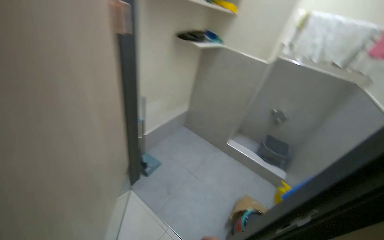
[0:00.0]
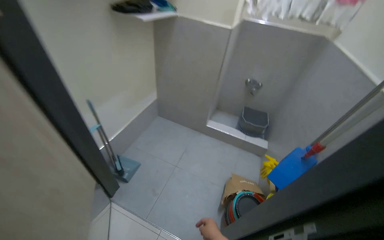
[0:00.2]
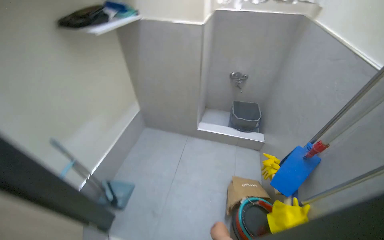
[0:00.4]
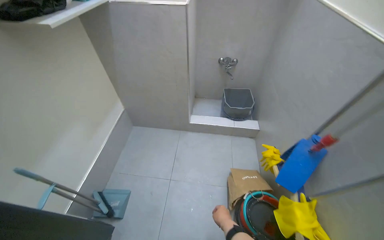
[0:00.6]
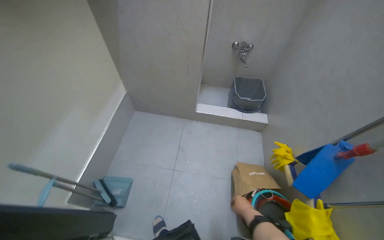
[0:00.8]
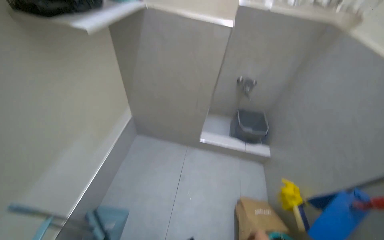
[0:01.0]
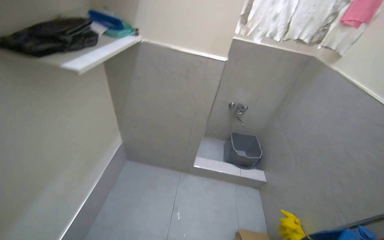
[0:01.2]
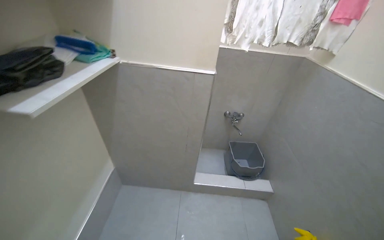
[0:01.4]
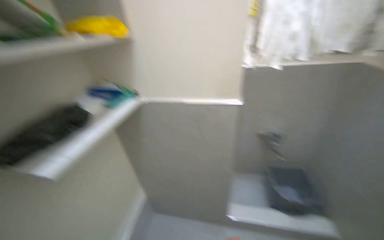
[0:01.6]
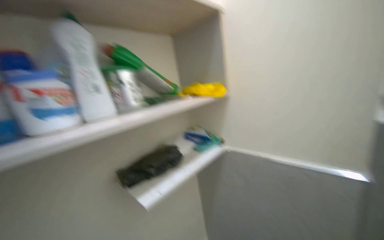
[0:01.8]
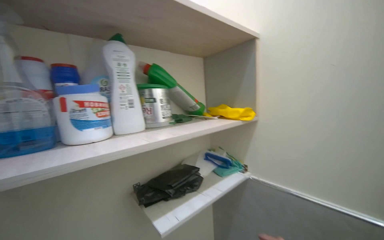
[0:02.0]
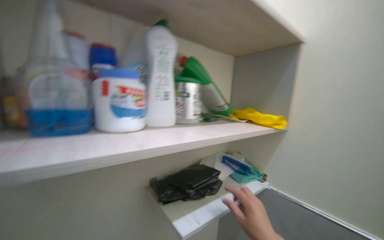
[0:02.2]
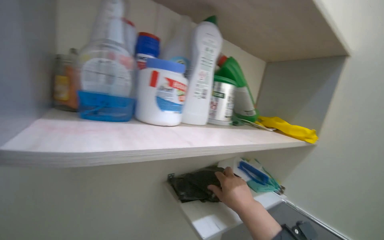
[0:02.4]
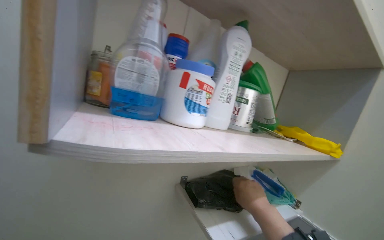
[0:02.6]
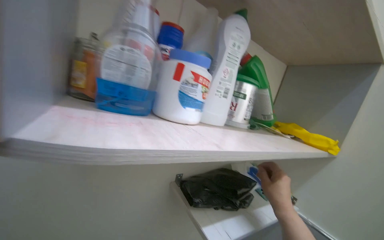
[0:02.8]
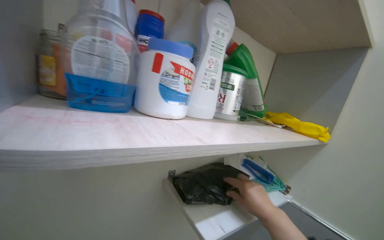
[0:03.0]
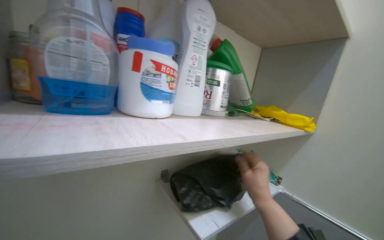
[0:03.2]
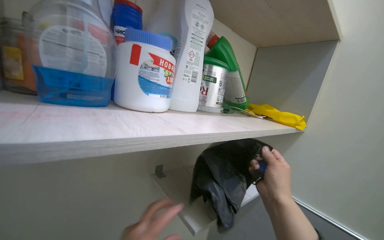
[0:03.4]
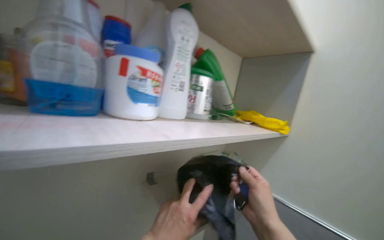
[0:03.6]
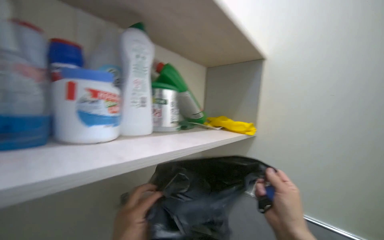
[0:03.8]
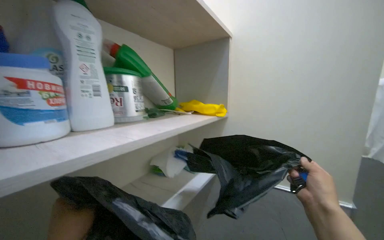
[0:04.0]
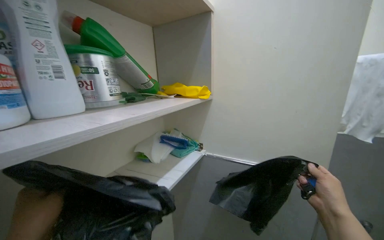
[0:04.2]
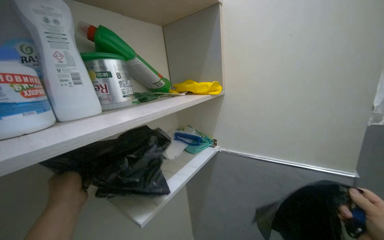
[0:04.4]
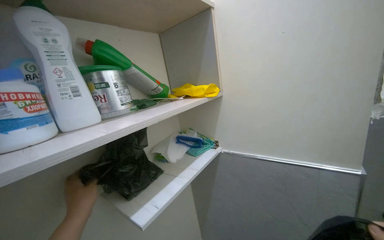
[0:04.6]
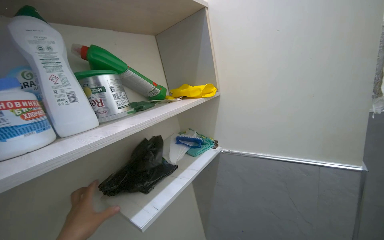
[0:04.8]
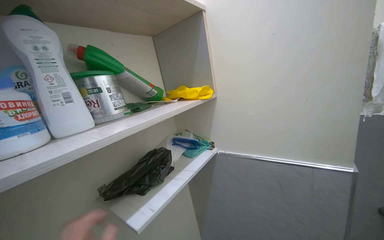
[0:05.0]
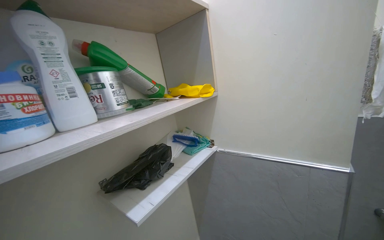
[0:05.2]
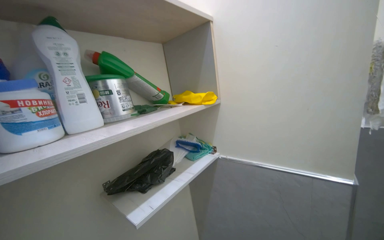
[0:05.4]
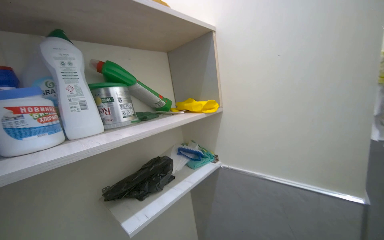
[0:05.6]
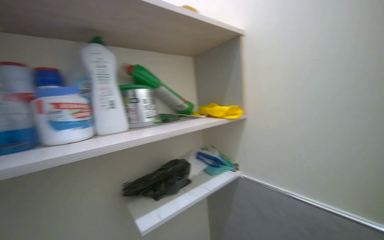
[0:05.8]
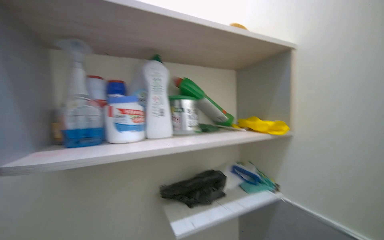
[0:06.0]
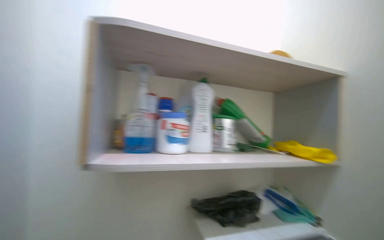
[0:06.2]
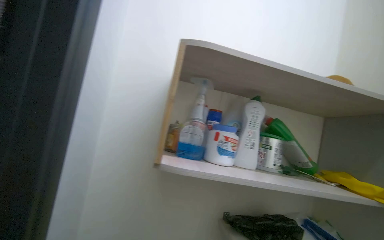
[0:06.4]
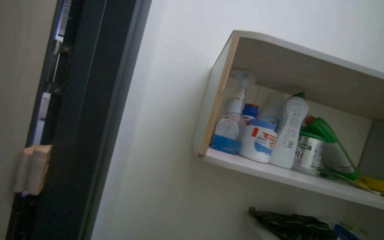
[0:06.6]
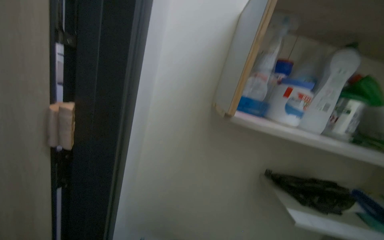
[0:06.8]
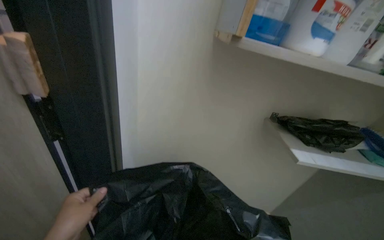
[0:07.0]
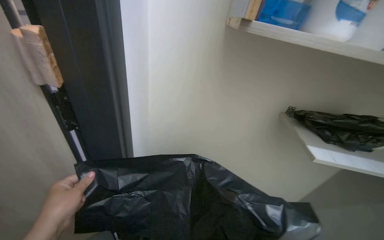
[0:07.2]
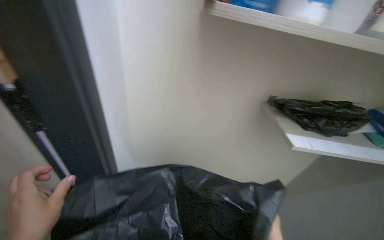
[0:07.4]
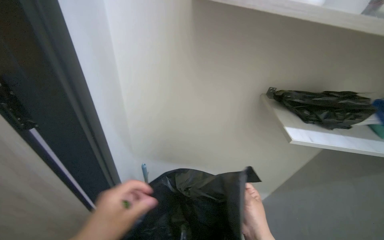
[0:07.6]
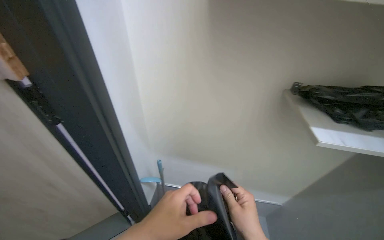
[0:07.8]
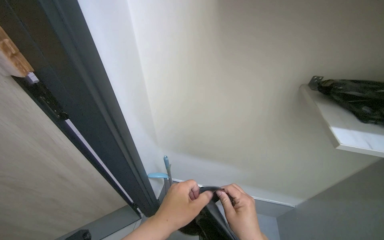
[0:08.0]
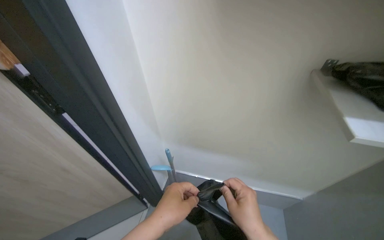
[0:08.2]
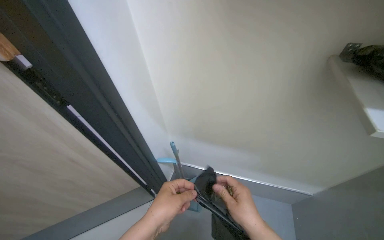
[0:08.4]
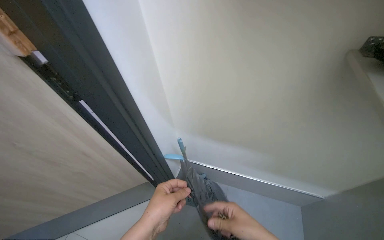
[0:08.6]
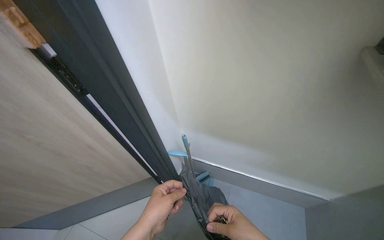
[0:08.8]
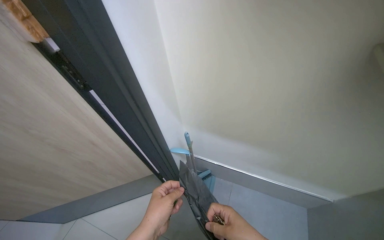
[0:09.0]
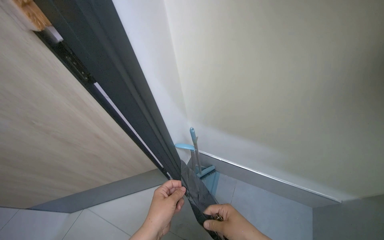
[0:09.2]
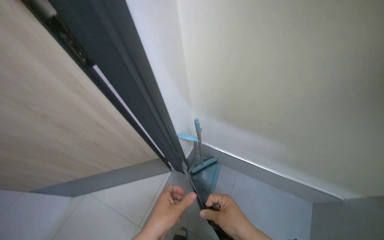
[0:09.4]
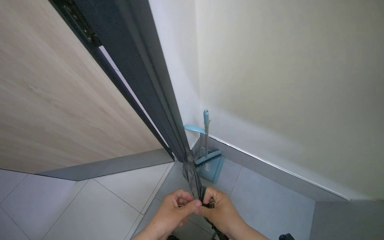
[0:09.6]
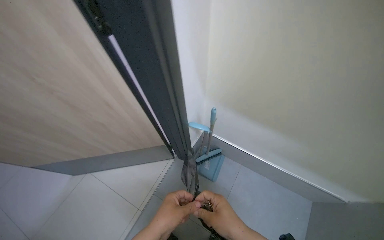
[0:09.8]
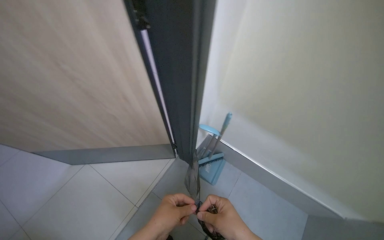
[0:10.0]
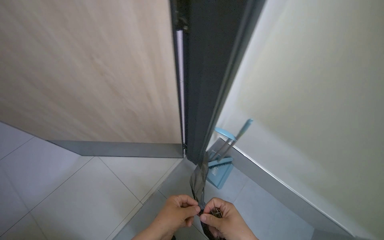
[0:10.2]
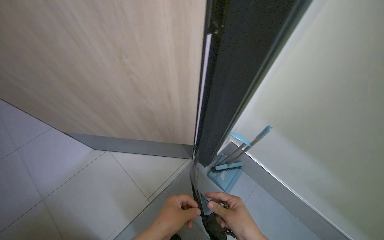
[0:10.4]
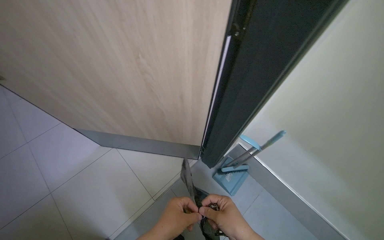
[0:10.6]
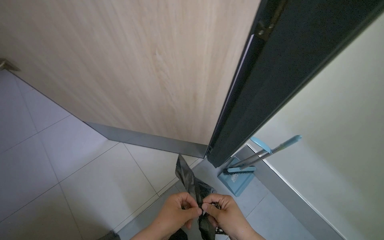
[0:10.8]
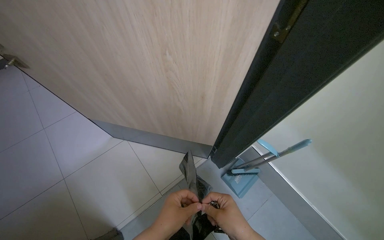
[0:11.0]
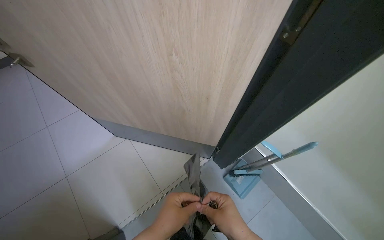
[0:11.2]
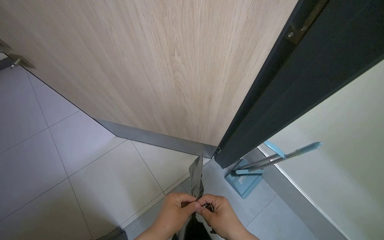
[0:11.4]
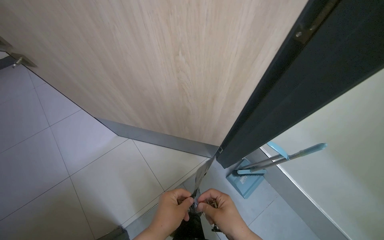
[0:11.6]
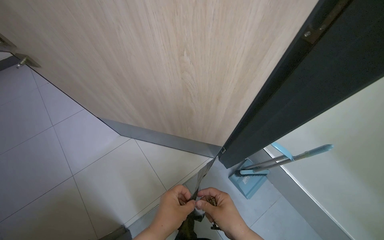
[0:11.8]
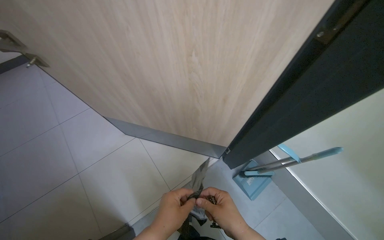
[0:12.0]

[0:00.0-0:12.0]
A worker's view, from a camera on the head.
Job: managing trash.
The whole recording: Preparing trash bags for use. The worker takes a black trash bag from a shelf, unfolds it, and places items inside.
0:00.0 to 0:01.6: The wearer moves approximately 1 m. The head rotates roughly 35 degrees to the right.
0:01.6 to 0:03.0: The wearer looks some 35 degrees further to the left.
0:03.0 to 0:04.4: The head turns to the right by about 25 degrees.
0:04.4 to 0:06.0: The view pans to the left by roughly 30 degrees.
0:06.0 to 0:07.6: The head turns to the left by roughly 30 degrees. The camera pitches downward, by some 25 degrees.
0:07.6 to 0:09.0: The view pans to the left by some 25 degrees.

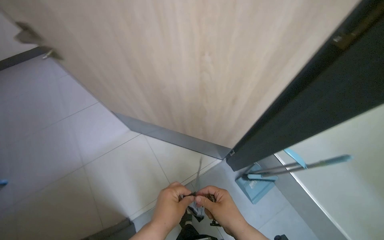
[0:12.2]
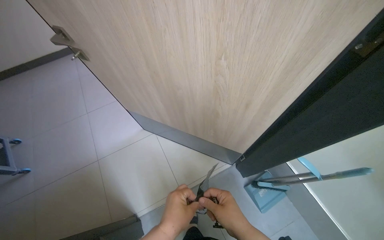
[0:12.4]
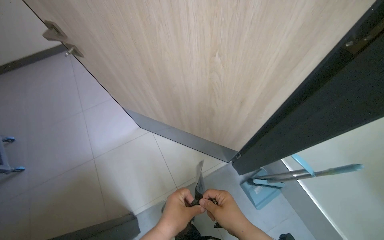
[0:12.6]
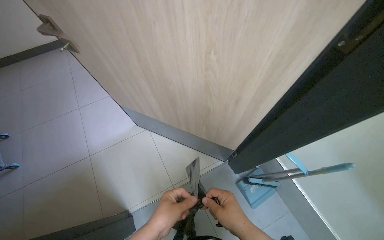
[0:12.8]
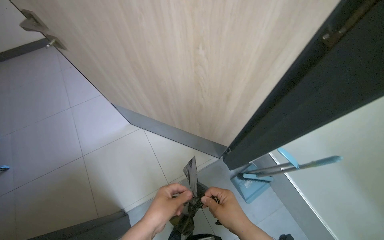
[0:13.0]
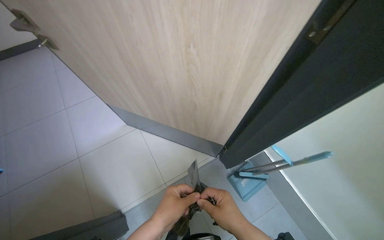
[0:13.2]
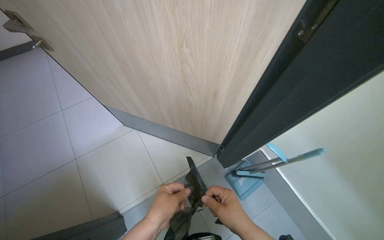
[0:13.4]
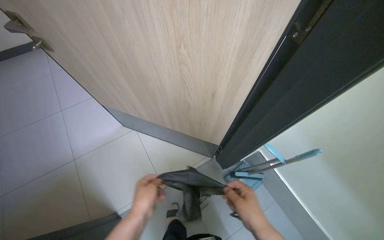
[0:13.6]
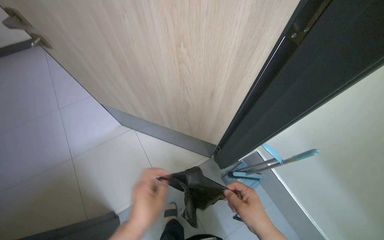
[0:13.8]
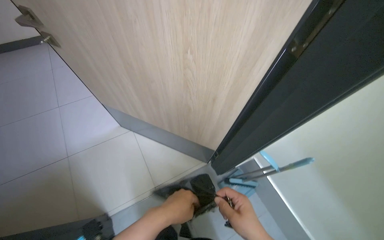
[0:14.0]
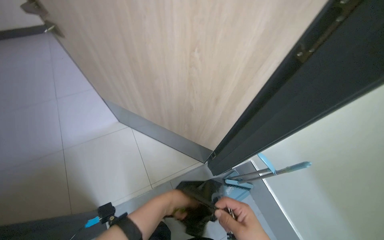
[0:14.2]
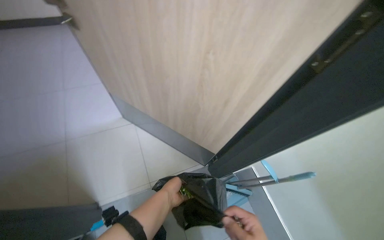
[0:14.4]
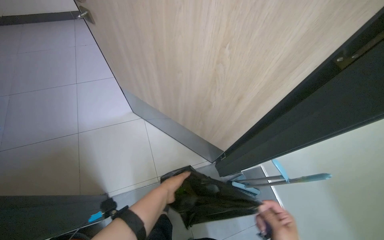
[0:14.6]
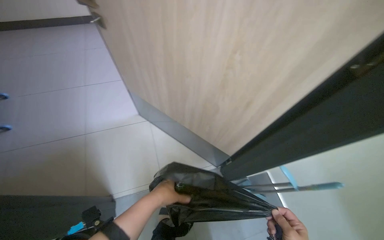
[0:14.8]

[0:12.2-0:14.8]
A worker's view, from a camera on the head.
Job: managing trash.
The whole recording: Preparing trash bags for use. The worker takes a black trash bag from a shelf, unfolds it, and places items inside.
0:12.2 to 0:13.4: The hands are busy where they are.

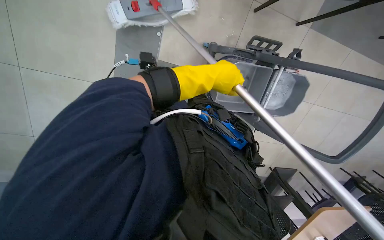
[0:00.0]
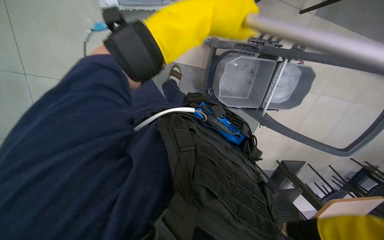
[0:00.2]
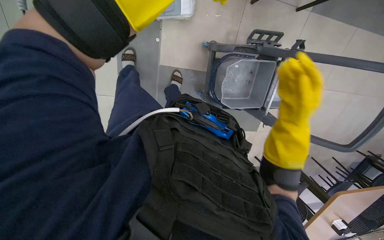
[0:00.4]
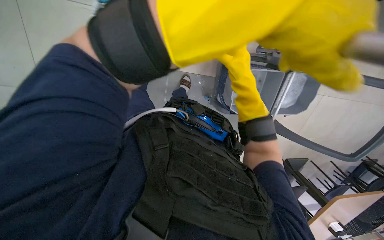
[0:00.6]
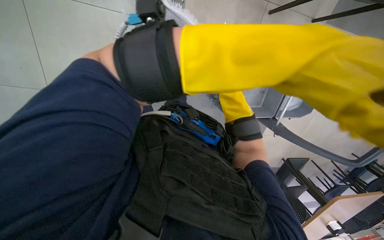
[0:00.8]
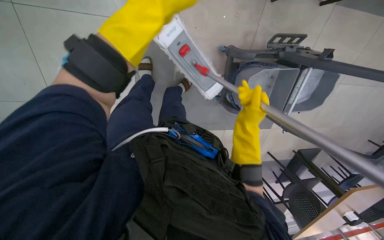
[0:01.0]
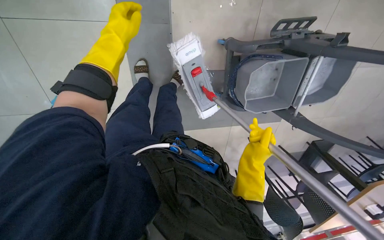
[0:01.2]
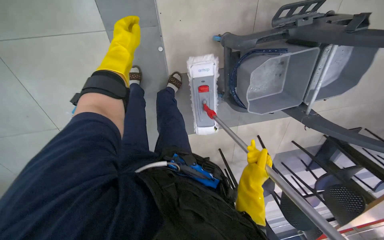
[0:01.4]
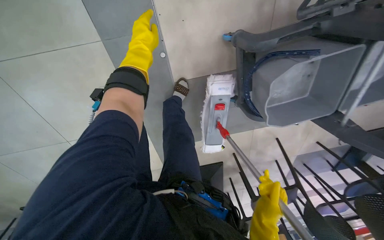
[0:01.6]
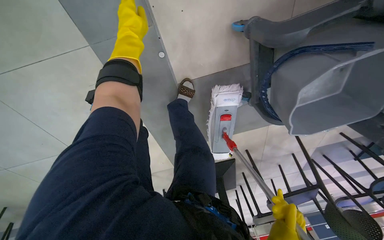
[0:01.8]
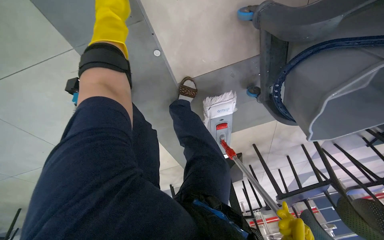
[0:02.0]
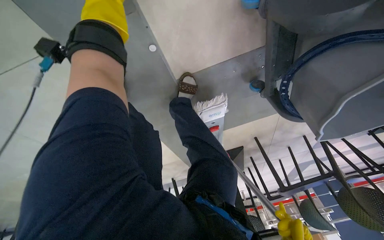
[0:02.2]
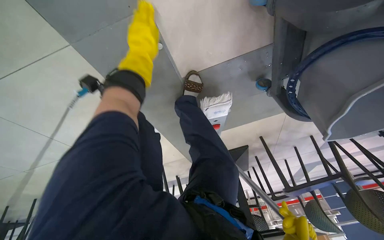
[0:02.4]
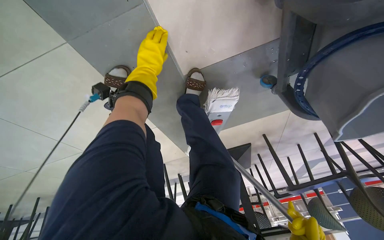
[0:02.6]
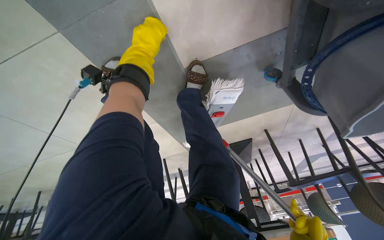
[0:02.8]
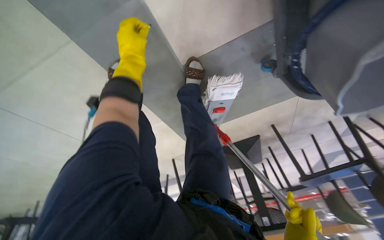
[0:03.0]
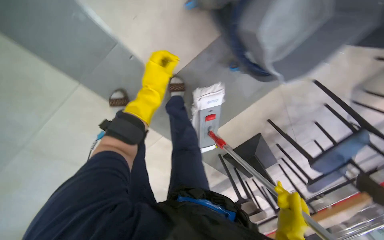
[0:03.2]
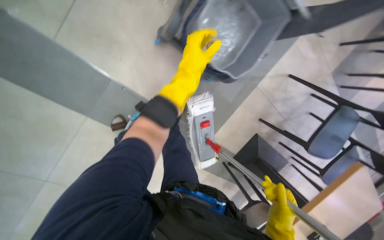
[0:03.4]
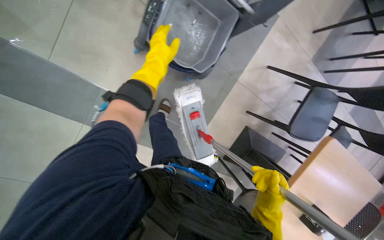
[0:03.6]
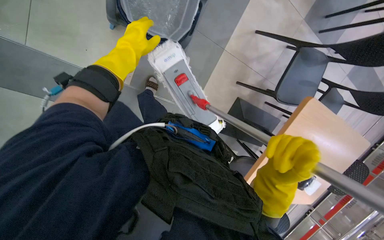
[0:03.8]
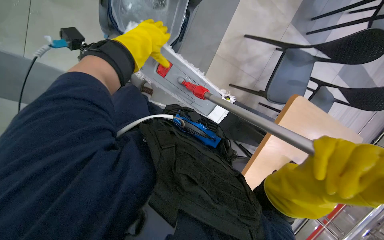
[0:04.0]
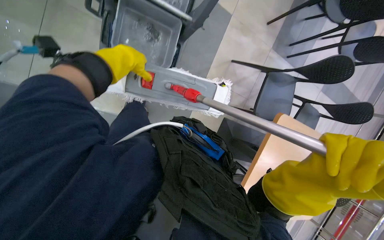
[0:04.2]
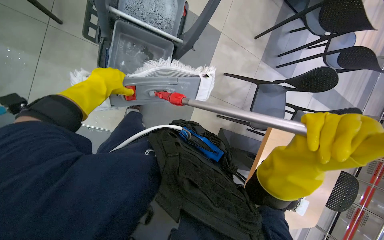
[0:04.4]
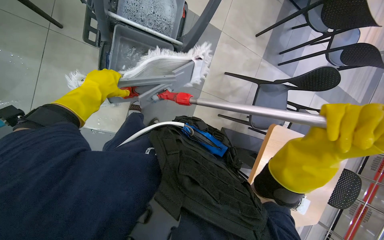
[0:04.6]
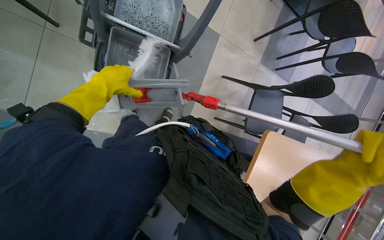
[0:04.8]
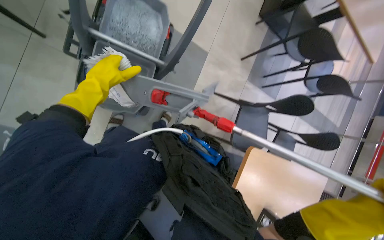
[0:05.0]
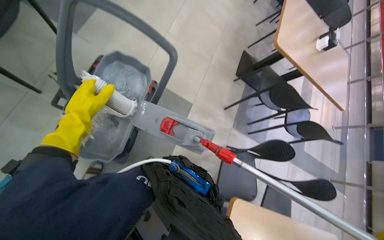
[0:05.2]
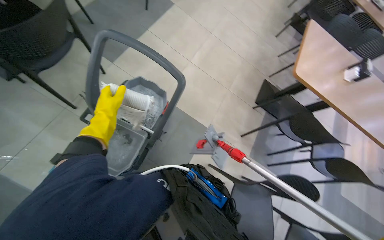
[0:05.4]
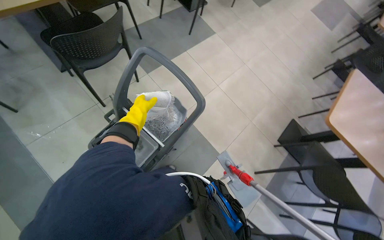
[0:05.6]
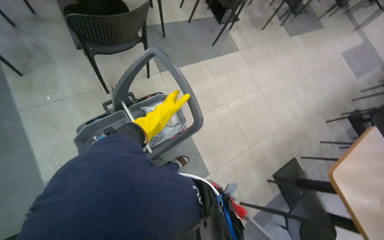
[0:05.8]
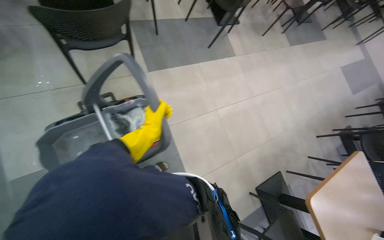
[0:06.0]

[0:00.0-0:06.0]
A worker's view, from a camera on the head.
Job: preparing cleaning supplies.
The whole recording: Changing mop head. The worker removes the mop head, rinses and wrings it, then reattaches it to the mop.
0:00.0 to 0:01.6: The camera travels some 50 cm. The camera is aimed some 20 degrees further to the left. The camera pitches downward, by roughly 10 degrees.
0:01.6 to 0:03.0: The view tilts about 15 degrees downward.
0:03.0 to 0:04.4: The camera travels approximately 70 cm. The wearer looks about 30 degrees further upward. Everything in view rotates some 45 degrees counterclockwise.
0:04.4 to 0:06.0: The camera travels some 50 cm. The head rotates roughly 45 degrees to the left. The view tilts some 40 degrees upward.
